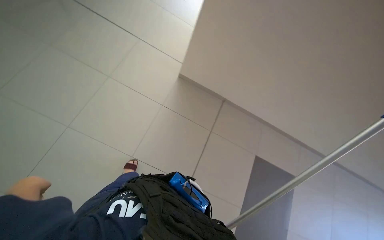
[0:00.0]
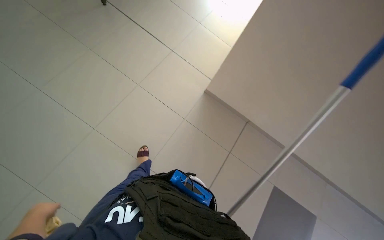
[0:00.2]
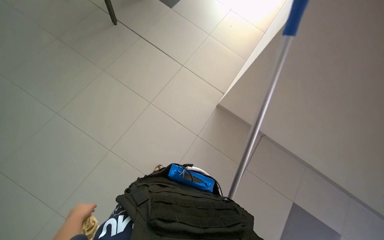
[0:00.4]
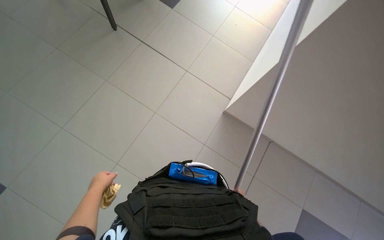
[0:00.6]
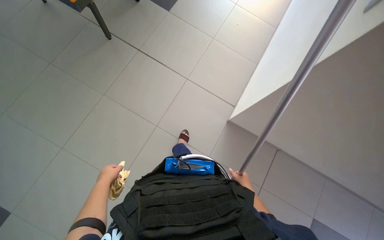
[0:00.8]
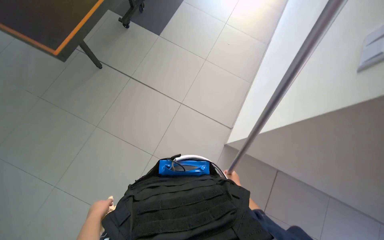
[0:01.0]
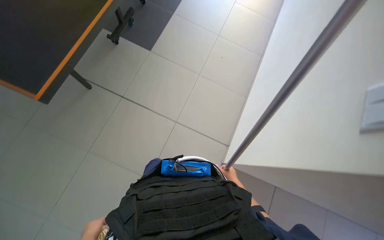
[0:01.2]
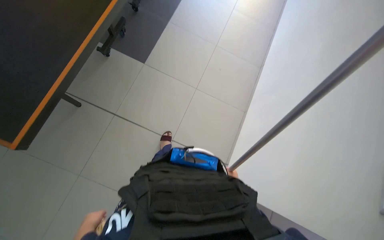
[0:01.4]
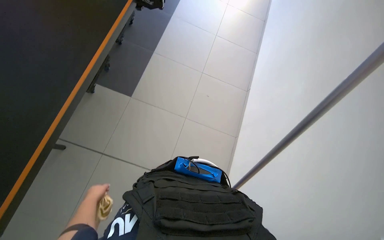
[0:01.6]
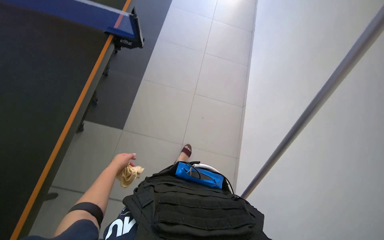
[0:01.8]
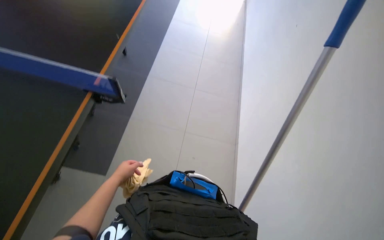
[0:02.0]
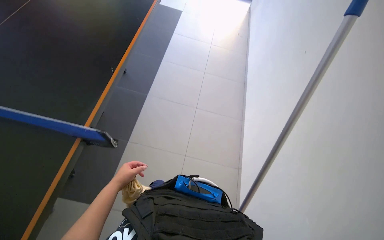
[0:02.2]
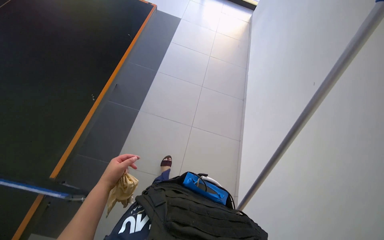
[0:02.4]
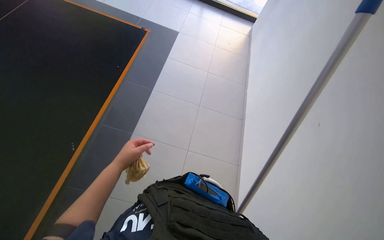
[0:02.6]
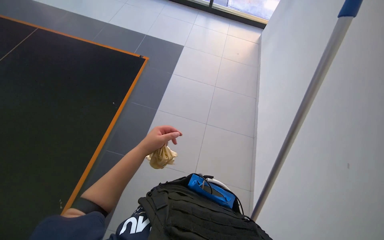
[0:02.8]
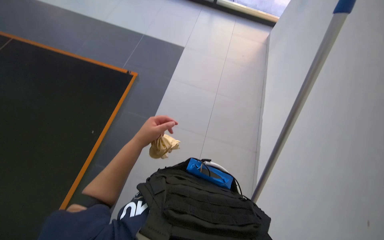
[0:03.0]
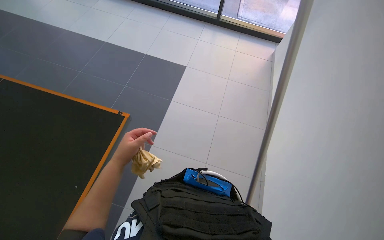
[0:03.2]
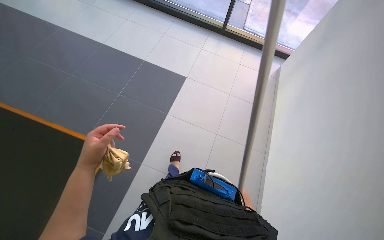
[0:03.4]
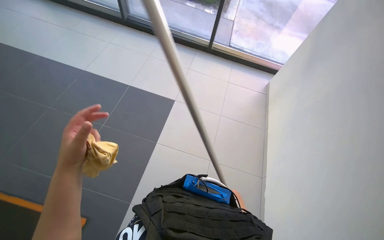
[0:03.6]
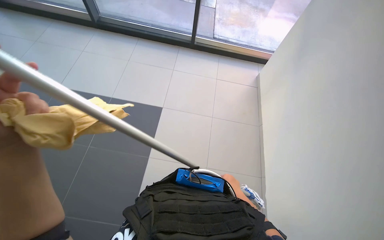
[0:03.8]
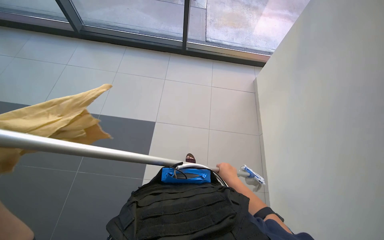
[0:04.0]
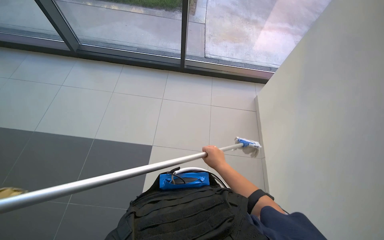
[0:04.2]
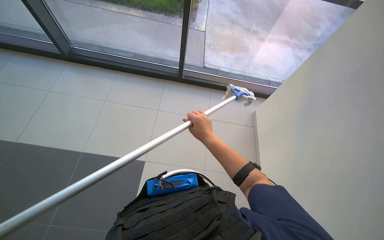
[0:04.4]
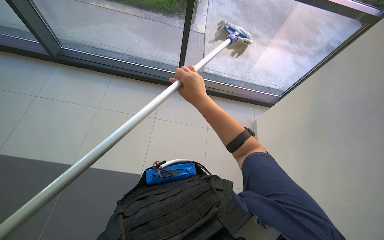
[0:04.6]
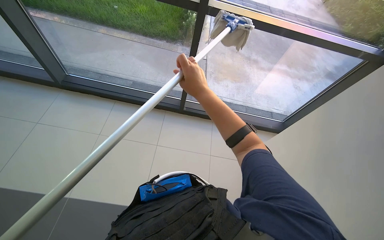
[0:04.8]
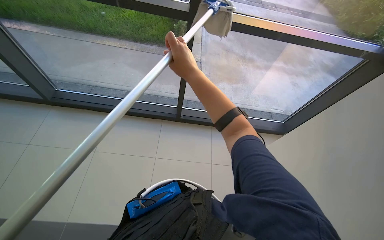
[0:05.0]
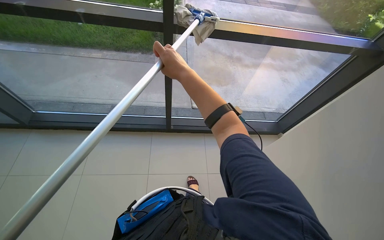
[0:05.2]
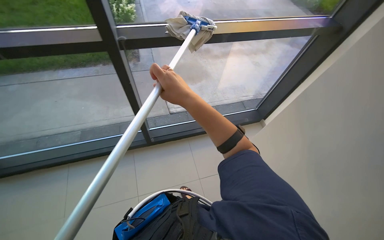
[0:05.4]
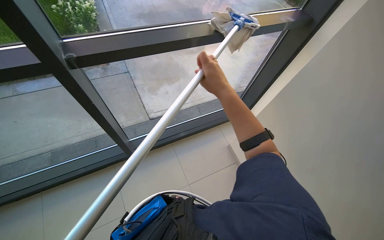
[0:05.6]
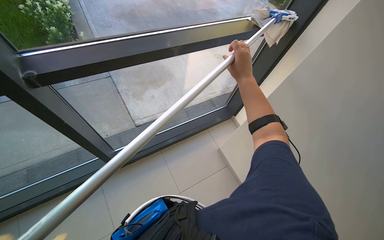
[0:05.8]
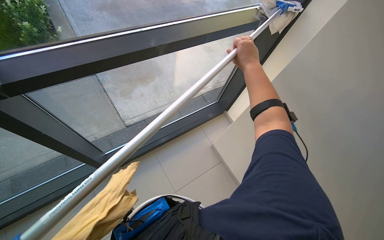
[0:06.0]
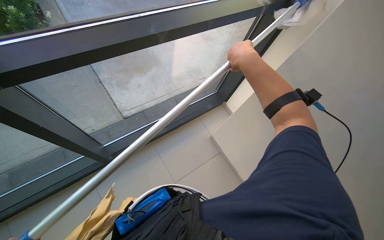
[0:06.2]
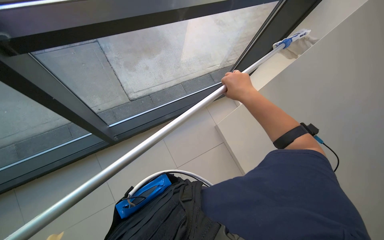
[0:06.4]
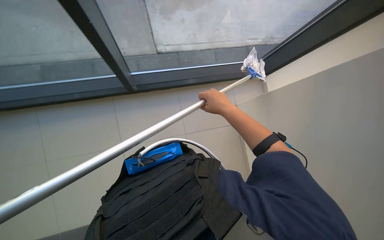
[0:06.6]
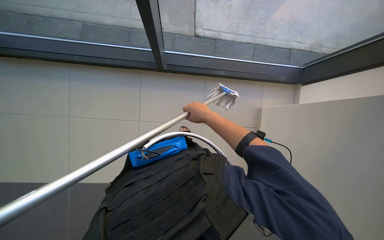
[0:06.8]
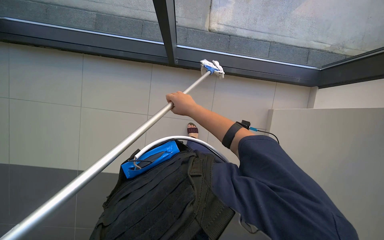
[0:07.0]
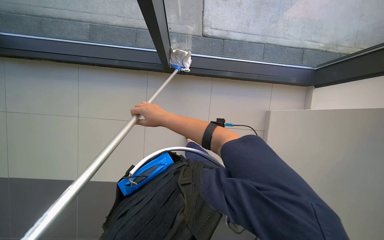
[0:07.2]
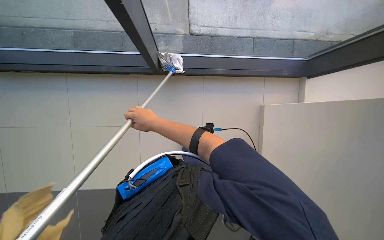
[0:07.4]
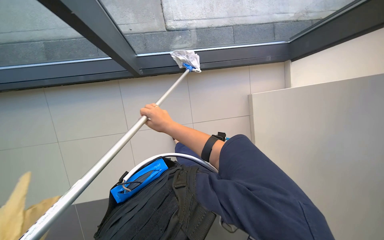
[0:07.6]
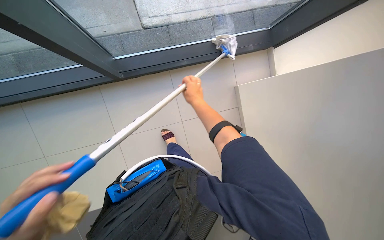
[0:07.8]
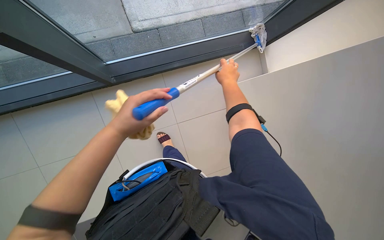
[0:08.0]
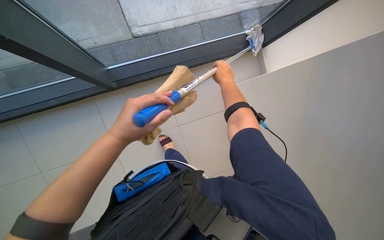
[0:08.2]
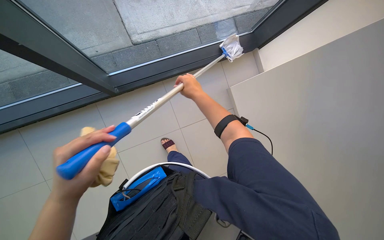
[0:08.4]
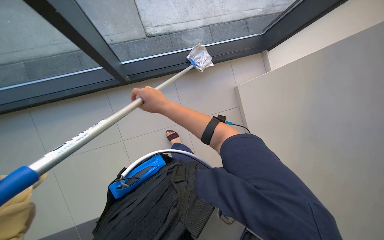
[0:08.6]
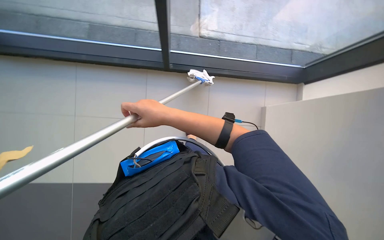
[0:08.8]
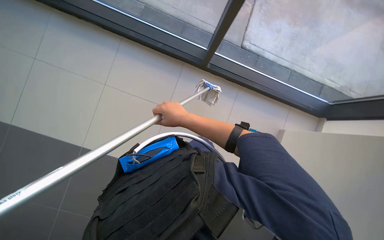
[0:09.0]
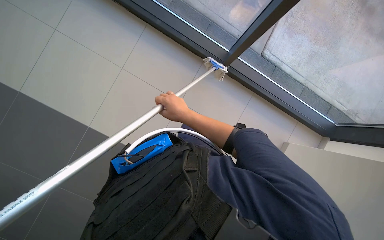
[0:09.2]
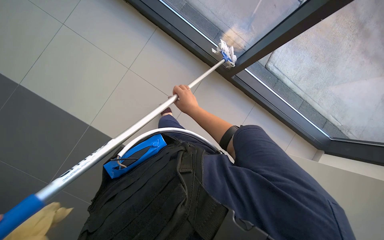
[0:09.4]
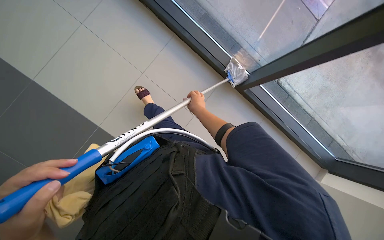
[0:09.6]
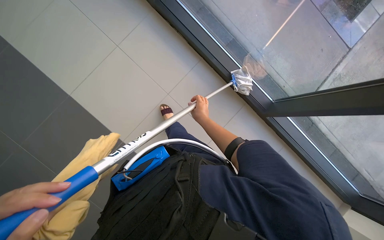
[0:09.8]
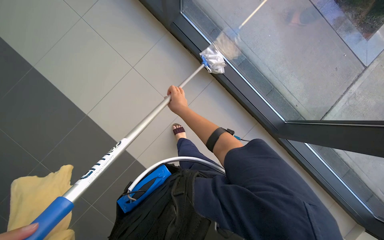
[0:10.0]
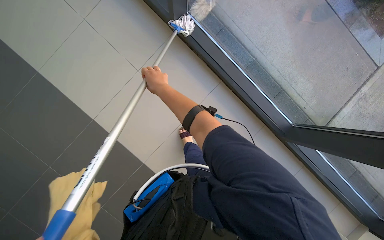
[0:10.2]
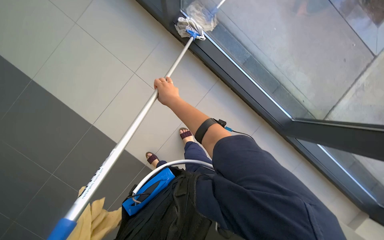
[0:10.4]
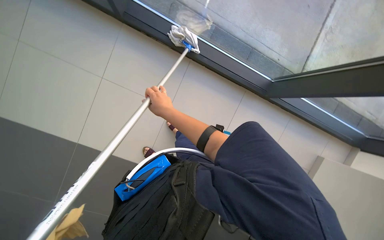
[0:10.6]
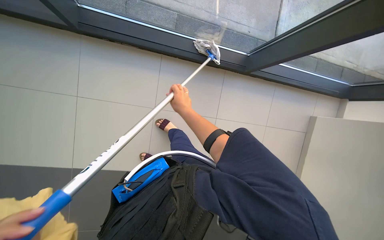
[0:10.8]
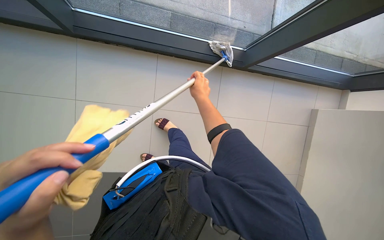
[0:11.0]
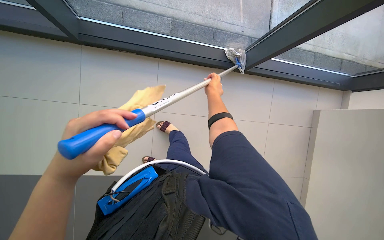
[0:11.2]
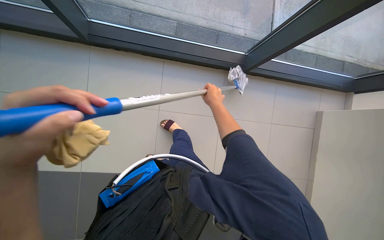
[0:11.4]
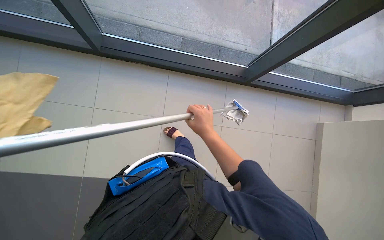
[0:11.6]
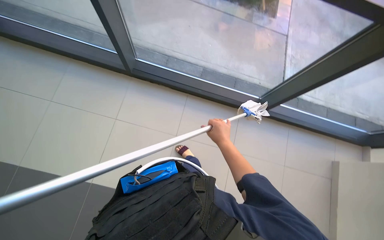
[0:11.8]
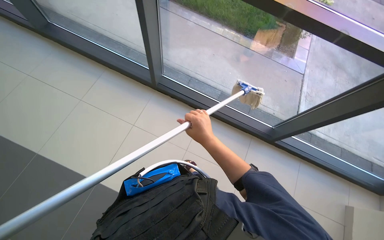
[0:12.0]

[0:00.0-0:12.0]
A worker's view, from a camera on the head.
Job: cleaning windows.
The whole recording: Cleaning large windows. The worker prepares the cleaning pole and cloth, then cleans the large windows and frames.
0:00.0 to 0:01.6: The view tips upward by about 15 degrees. The left hand goes up and down the picture, approximately 20 cm each way, reversing 3 times.
0:01.6 to 0:03.0: The wearer moves some 50 cm.
0:04.4 to 0:06.0: The right hand moves up the picture, some 40 cm.
0:06.0 to 0:07.6: The wearer looks roughly 25 degrees further to the left. The view tips downward by approximately 25 degrees.
0:07.6 to 0:09.0: The right hand goes to the right and returns, roughly 25 cm each way.
0:09.0 to 0:10.4: The view tilts some 10 degrees upward. The right hand shifts some 40 cm up the picture and to the left.
0:10.4 to 0:12.0: The view tilts some 15 degrees upward.

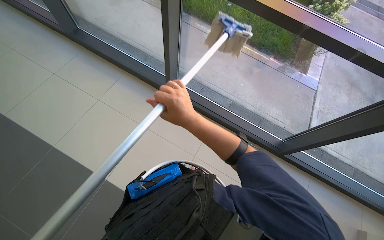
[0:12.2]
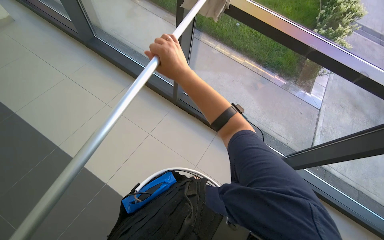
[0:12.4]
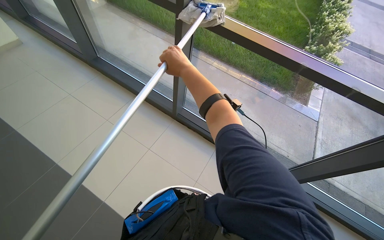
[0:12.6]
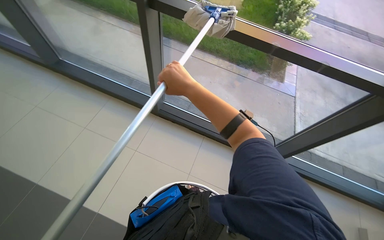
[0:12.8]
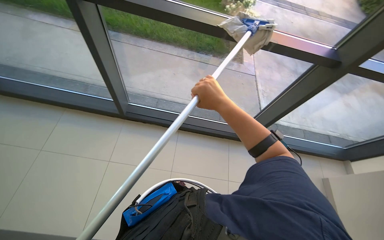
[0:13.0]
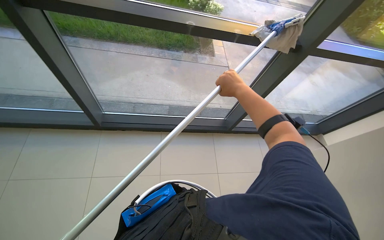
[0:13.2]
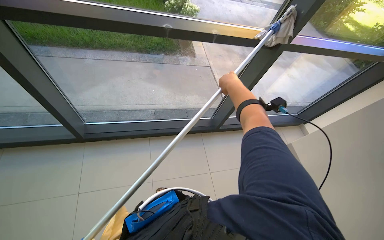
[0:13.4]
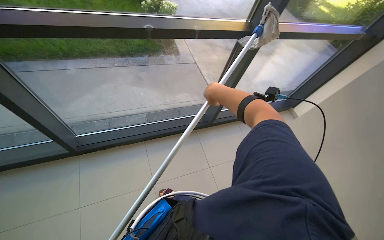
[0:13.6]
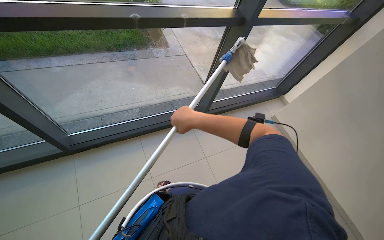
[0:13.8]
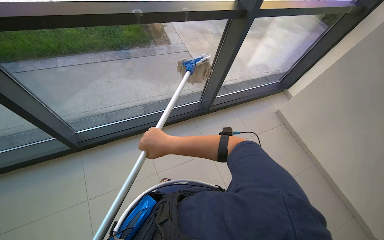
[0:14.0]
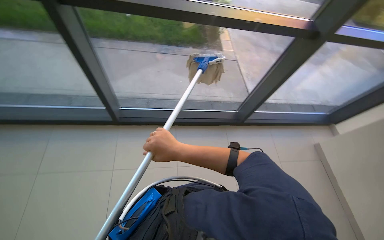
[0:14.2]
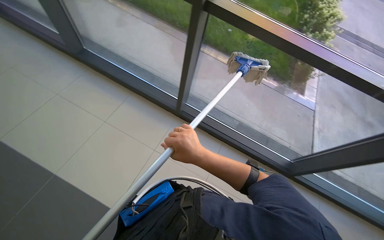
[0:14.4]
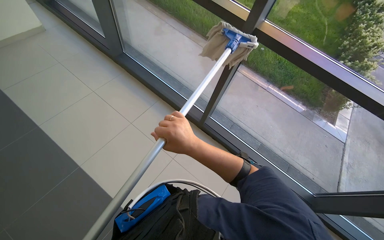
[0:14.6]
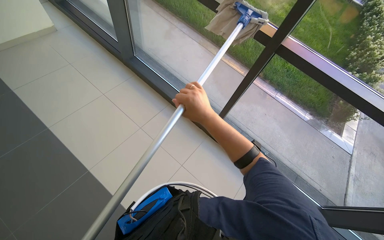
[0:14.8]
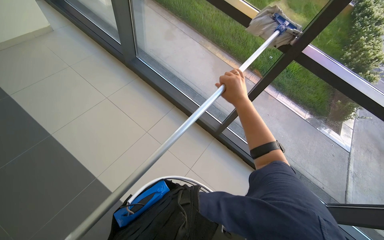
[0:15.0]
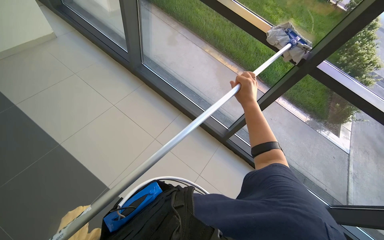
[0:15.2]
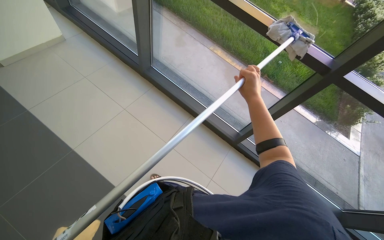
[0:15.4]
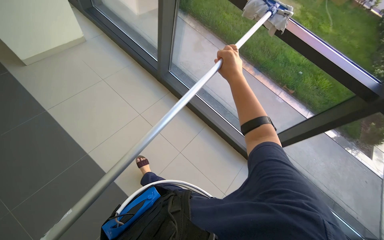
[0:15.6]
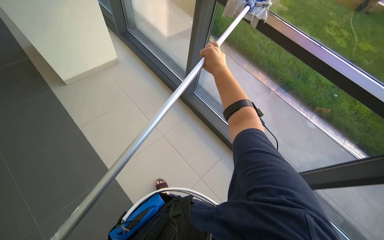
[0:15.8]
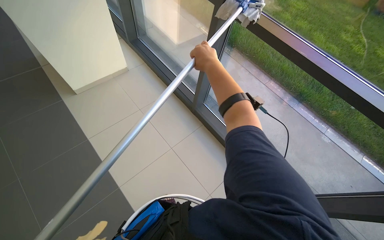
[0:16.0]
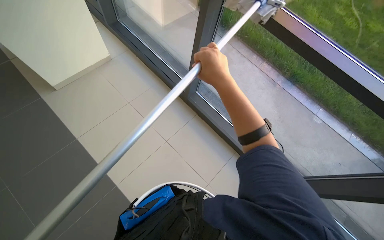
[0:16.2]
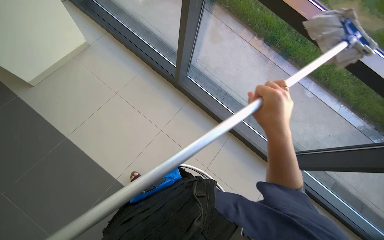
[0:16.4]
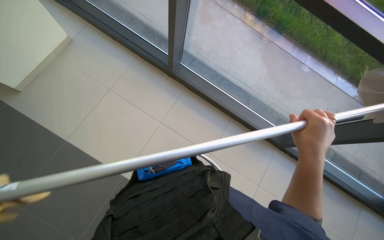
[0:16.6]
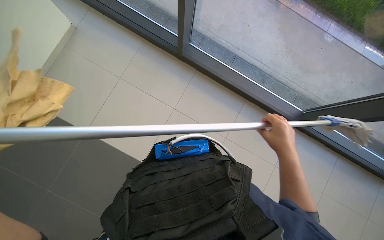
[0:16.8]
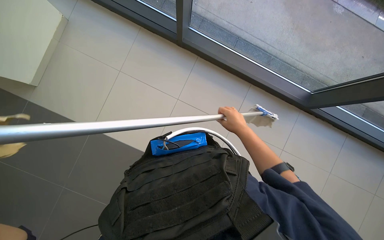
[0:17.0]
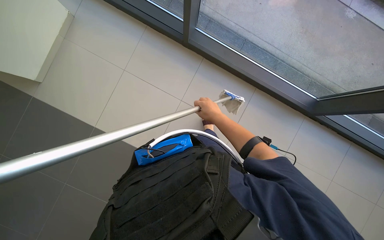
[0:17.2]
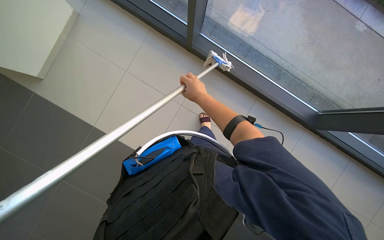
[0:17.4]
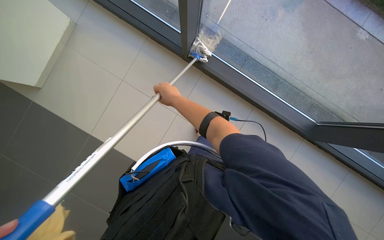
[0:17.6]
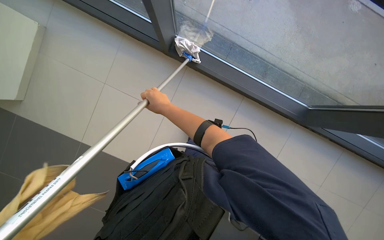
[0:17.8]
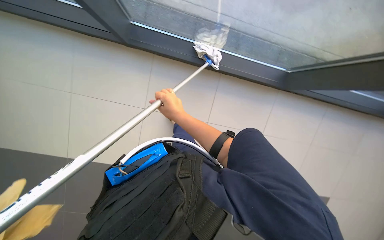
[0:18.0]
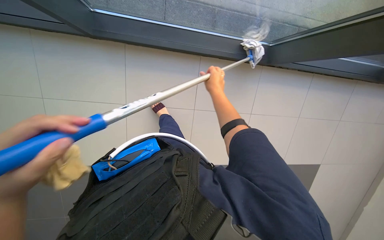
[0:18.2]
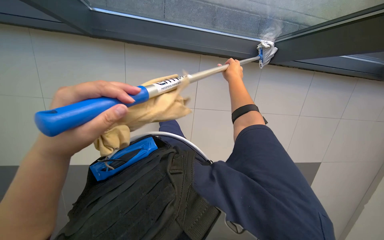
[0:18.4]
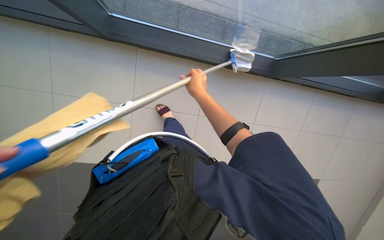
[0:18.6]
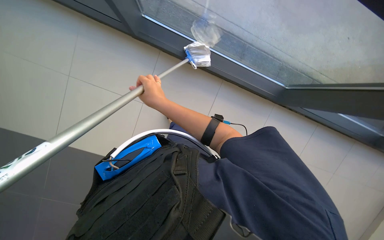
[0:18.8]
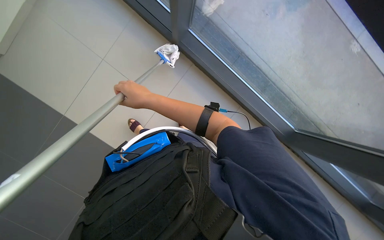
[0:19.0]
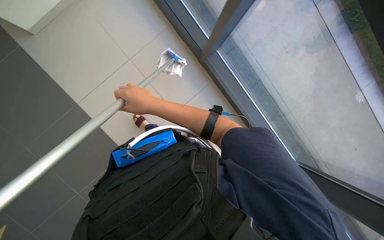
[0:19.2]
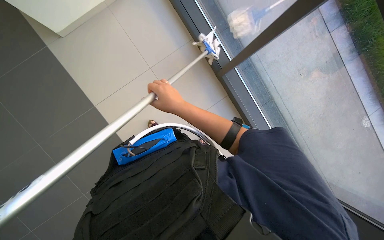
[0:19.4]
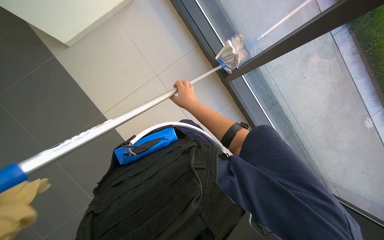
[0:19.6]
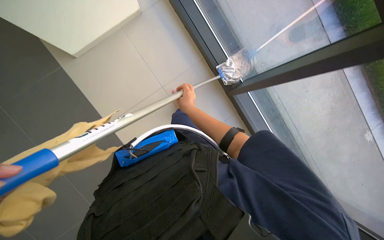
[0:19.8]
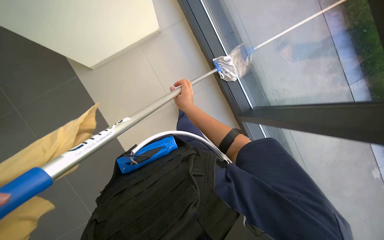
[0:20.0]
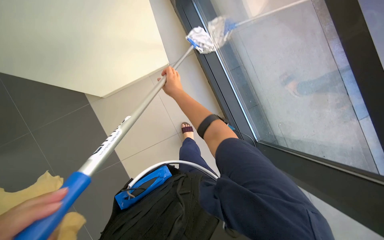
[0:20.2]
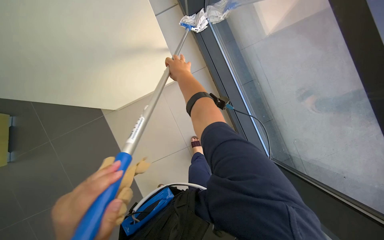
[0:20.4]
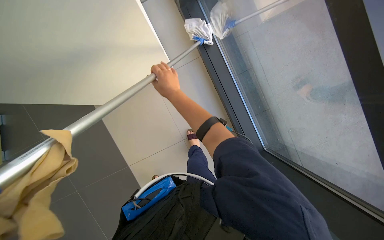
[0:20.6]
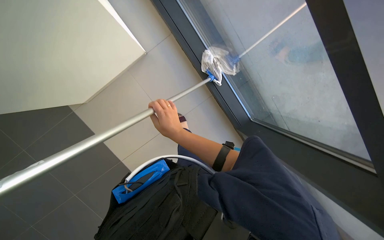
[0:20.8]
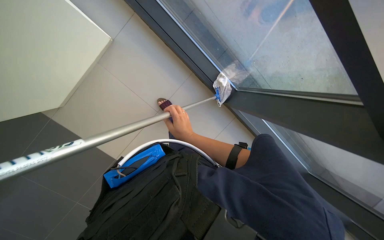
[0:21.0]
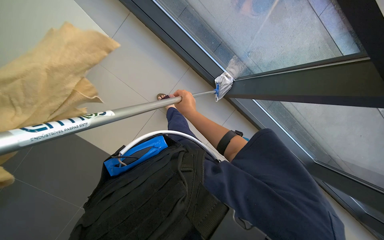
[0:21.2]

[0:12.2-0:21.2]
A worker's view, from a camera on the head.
Job: cleaning windows.
The whole recording: Cleaning large windows. The worker prepares the cleaning pole and cloth, then cleans the large windows and frames.
0:12.2 to 0:13.8: The wearer's head swings some 50 degrees to the right.
0:13.8 to 0:15.2: The camera is carried approximately 60 cm. The wearer's head swings approximately 60 degrees to the left.
0:15.2 to 0:16.6: The camera travels about 80 cm. The view tilts approximately 15 degrees downward.
0:16.6 to 0:18.2: The view tilts some 15 degrees downward. The right hand moves farther from the camera, up the picture and to the left, about 40 cm.
0:19.8 to 0:21.2: The right hand travels up the picture and back again, about 15 cm each way.
